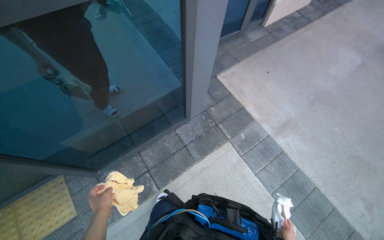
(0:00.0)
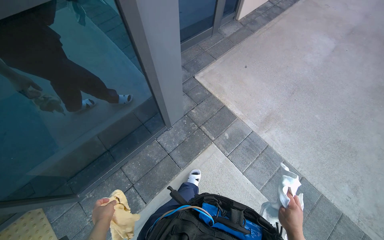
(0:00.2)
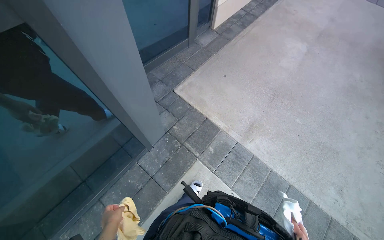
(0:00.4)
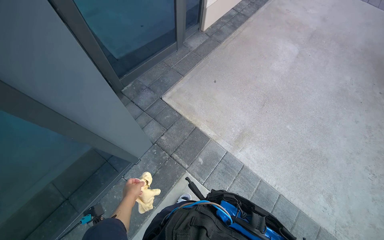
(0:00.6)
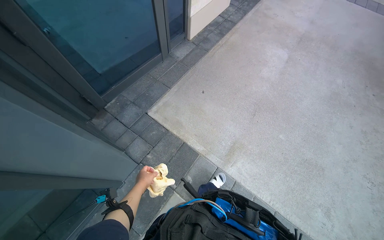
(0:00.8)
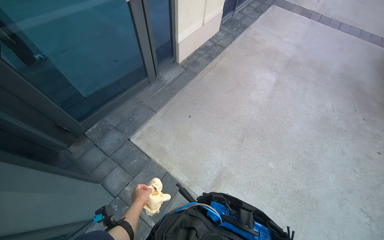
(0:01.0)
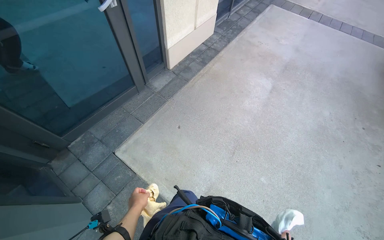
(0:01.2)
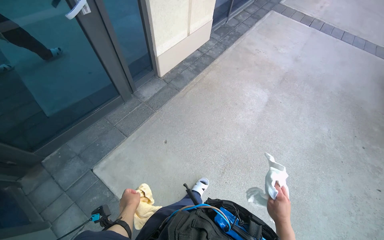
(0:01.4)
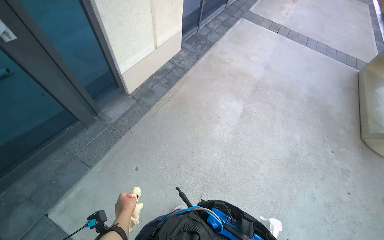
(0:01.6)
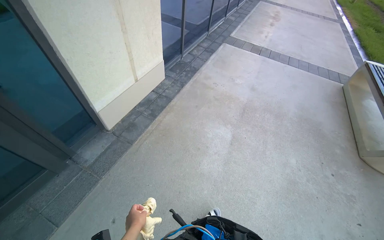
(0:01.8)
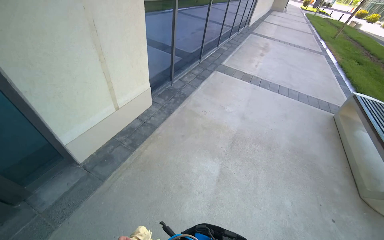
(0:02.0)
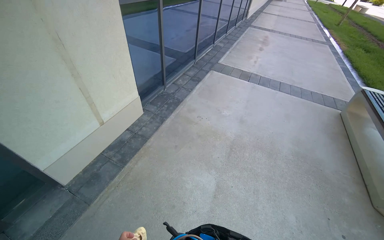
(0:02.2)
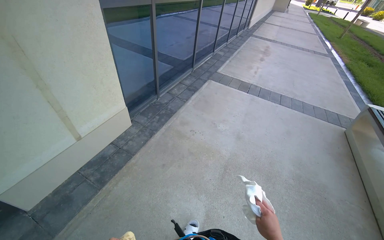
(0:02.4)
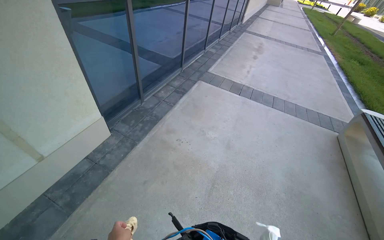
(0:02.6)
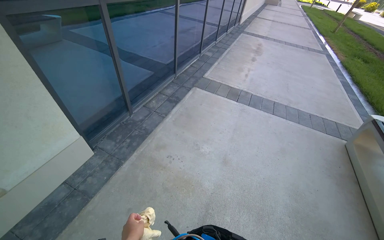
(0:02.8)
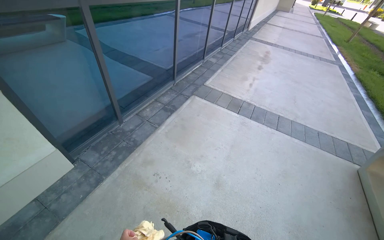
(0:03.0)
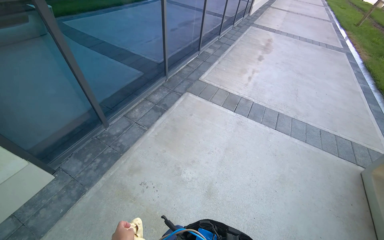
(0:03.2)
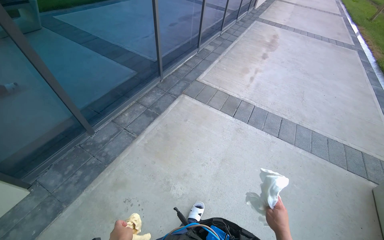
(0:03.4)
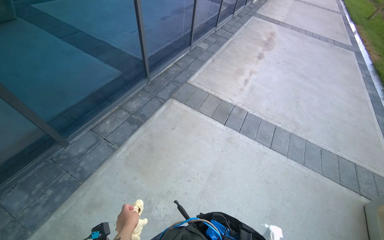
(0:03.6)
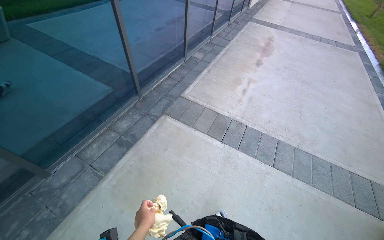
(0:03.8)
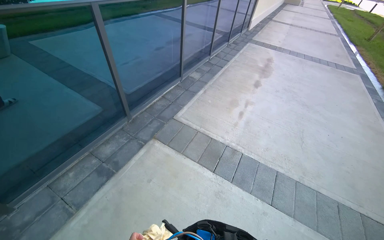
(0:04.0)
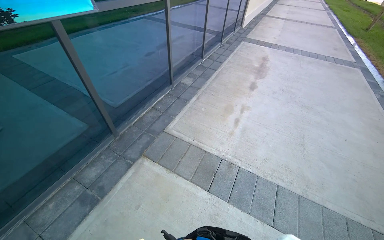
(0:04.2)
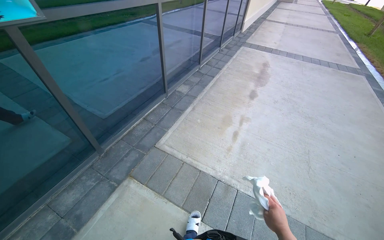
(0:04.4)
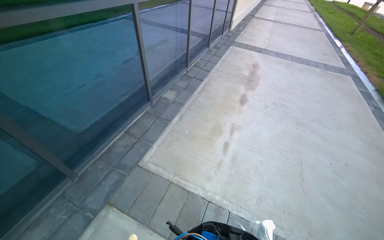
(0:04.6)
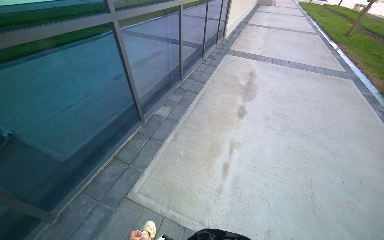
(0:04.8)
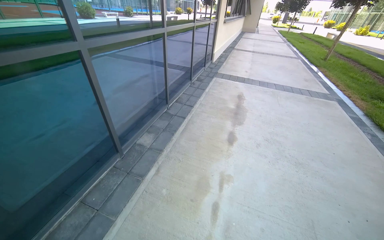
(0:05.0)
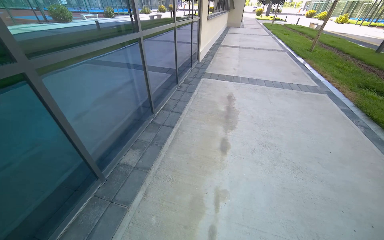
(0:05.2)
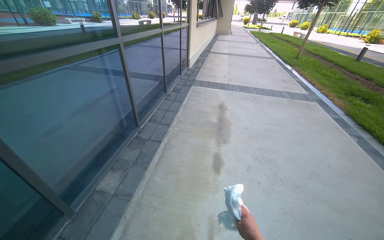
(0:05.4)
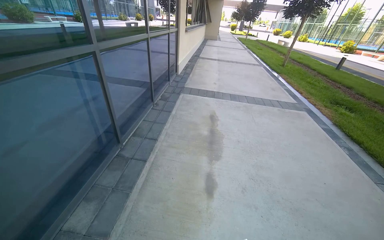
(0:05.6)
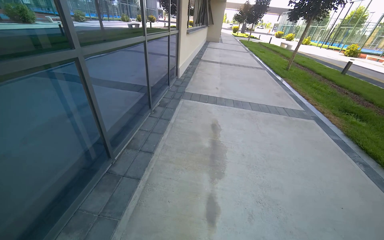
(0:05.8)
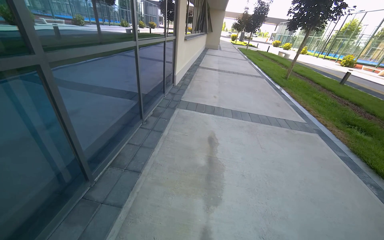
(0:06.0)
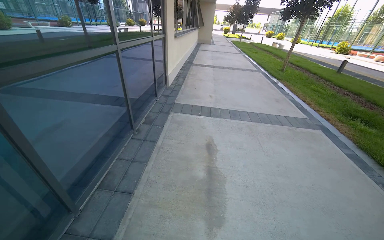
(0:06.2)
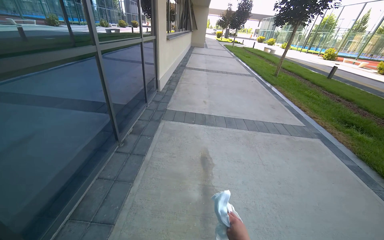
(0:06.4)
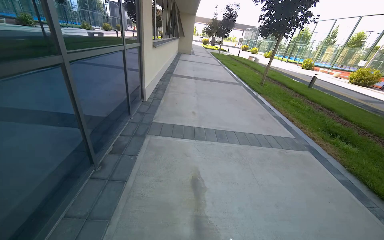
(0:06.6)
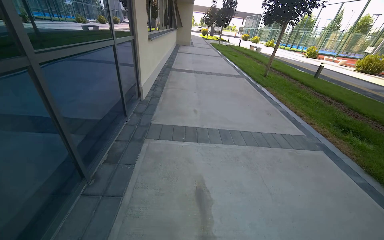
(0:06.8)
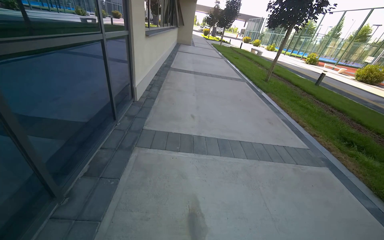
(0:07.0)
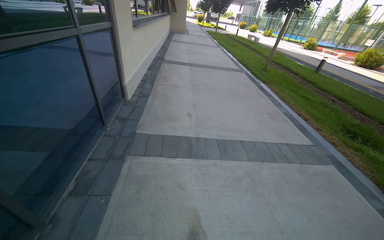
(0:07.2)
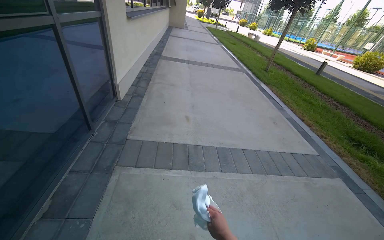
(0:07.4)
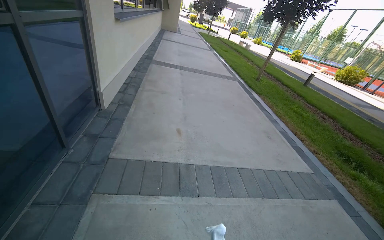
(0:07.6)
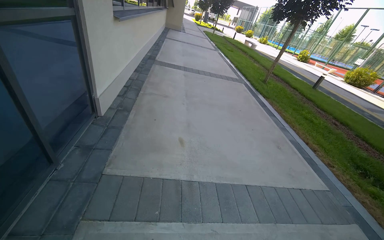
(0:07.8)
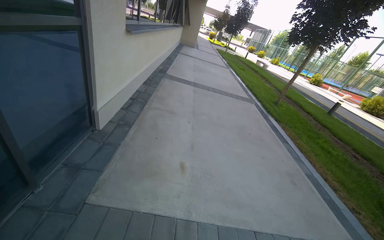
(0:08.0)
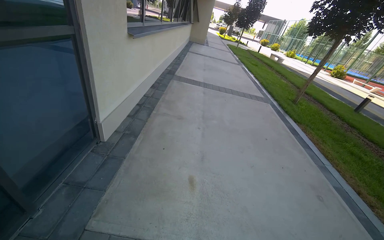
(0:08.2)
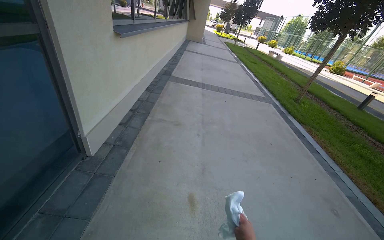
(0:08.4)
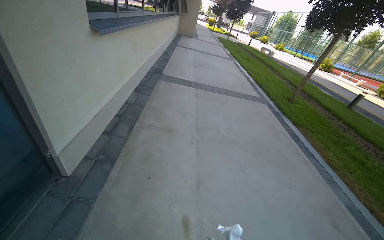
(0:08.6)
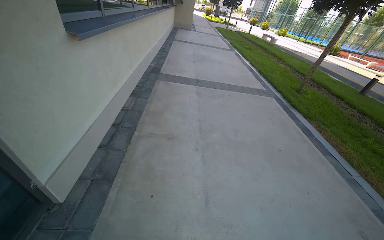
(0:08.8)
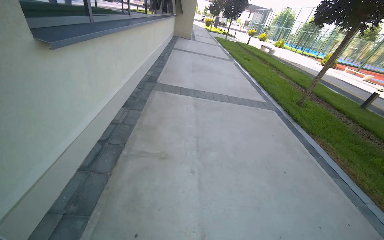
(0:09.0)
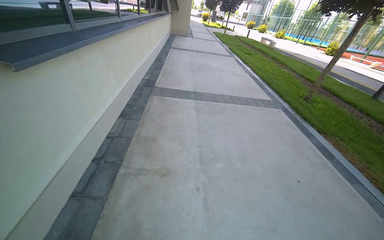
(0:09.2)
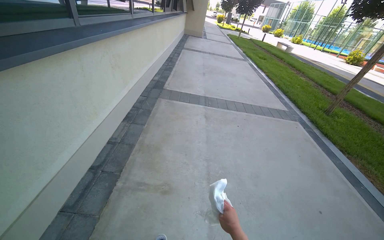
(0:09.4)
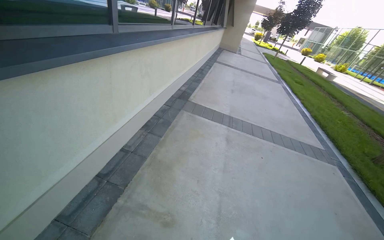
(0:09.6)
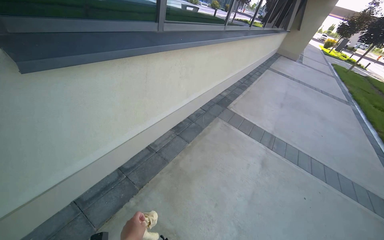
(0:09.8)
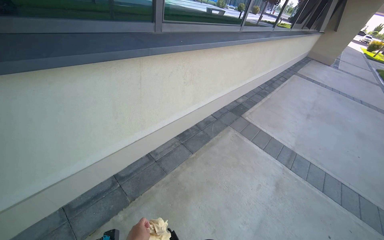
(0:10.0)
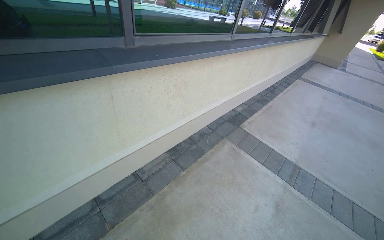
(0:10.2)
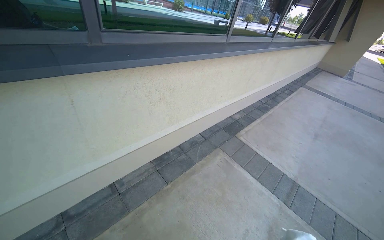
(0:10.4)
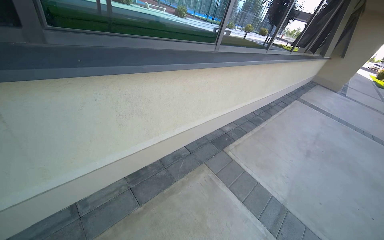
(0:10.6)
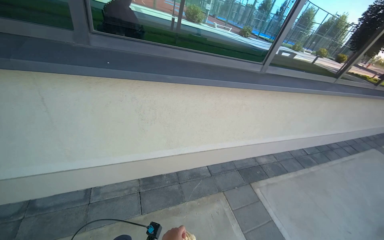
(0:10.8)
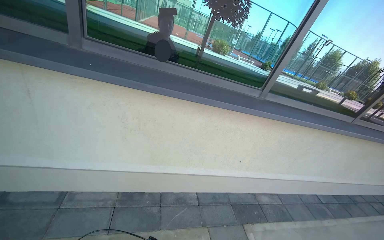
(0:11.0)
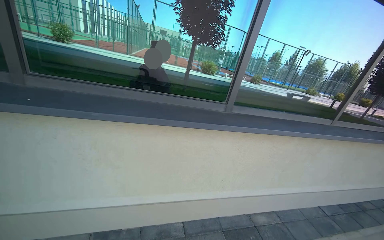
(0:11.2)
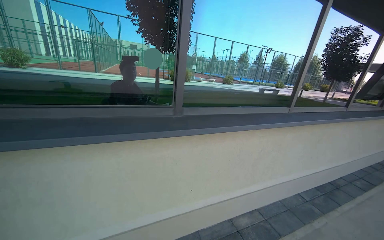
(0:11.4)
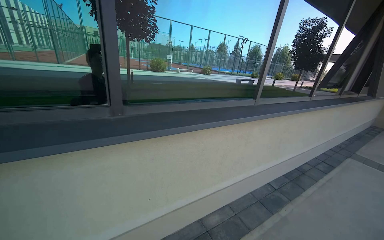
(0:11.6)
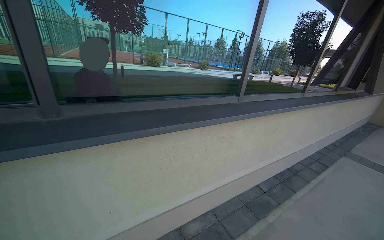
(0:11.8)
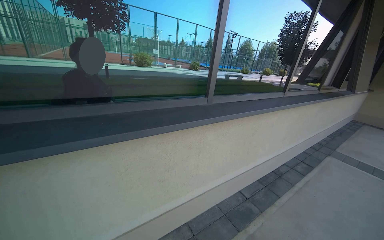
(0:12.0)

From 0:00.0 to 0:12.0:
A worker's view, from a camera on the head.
Job: cleaning windows.
The whole recording: Cleaning glass door. The worker cleans the glass door using a squeegee and then wipes it with a cloth, also cleaning the door handle.
From 0:00.0 to 0:01.6: The wearer moves roughly 1.5 m. The wearer looks some 25 degrees further to the right.
From 0:01.6 to 0:03.0: The head travels approximately 1.5 m. The view tilts some 15 degrees upward.
From 0:03.0 to 0:04.4: The wearer moves about 1.5 m.
From 0:04.4 to 0:06.0: The head travels approximately 2 m. The wearer's head swings about 20 degrees to the right.
From 0:06.0 to 0:07.6: The wearer moves about 2 m. The camera sweeps to the right, by about 15 degrees.
From 0:07.6 to 0:09.0: The head travels roughly 1.5 m.
From 0:09.0 to 0:10.4: The wearer moves about 1.5 m. The head rotates roughly 45 degrees to the left.
From 0:10.4 to 0:12.0: The head travels some 2 m. The wearer looks roughly 20 degrees further upward.

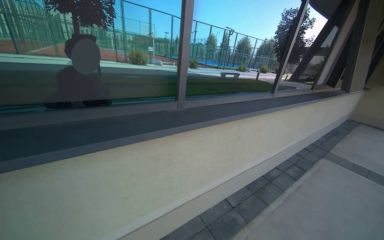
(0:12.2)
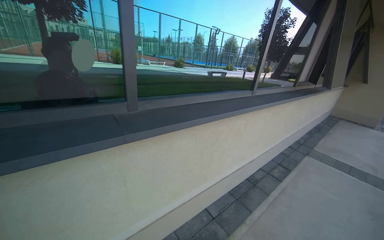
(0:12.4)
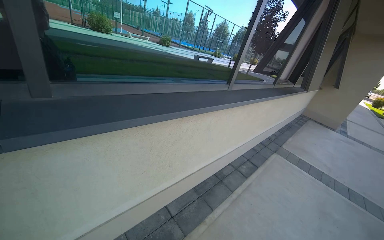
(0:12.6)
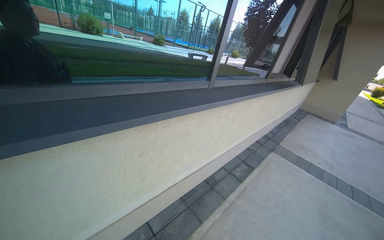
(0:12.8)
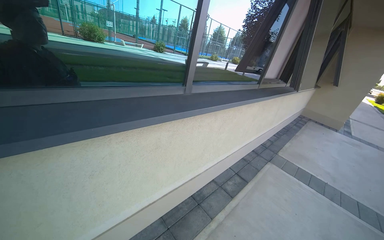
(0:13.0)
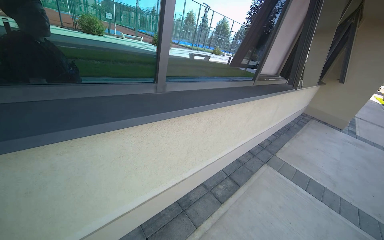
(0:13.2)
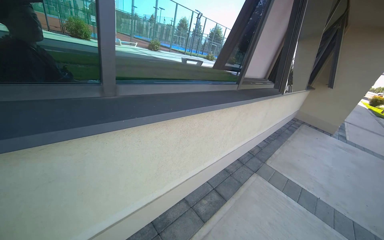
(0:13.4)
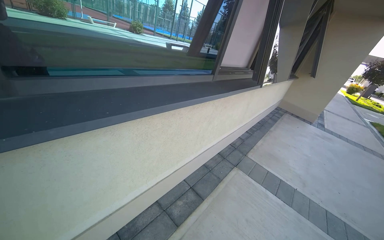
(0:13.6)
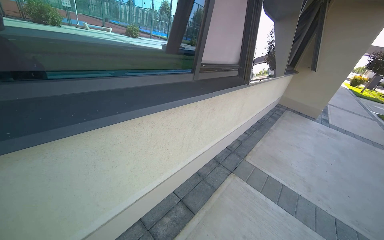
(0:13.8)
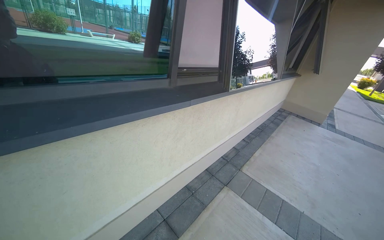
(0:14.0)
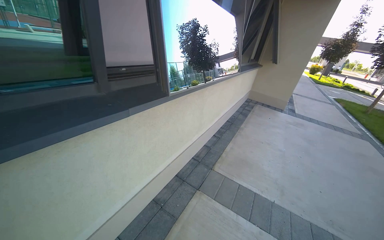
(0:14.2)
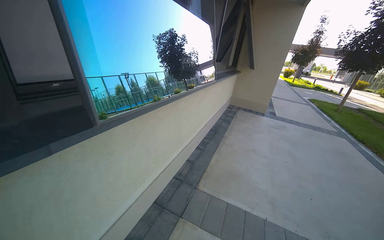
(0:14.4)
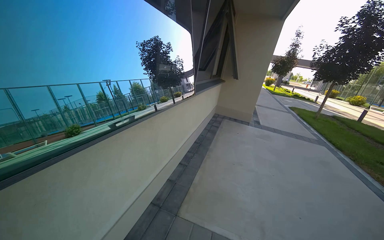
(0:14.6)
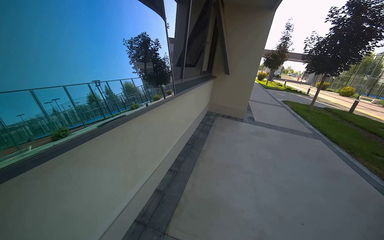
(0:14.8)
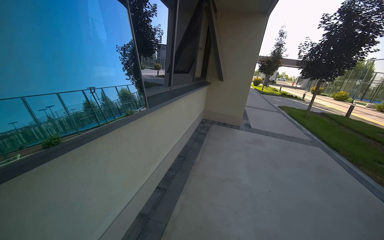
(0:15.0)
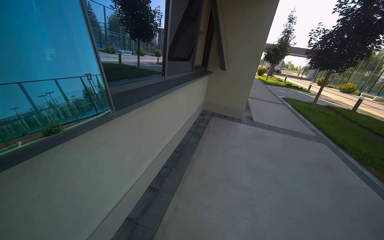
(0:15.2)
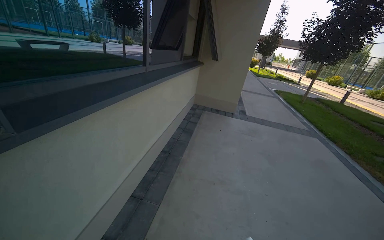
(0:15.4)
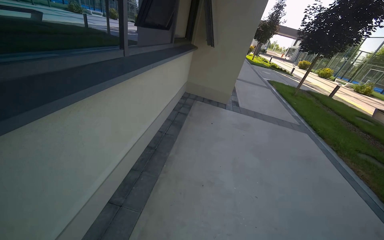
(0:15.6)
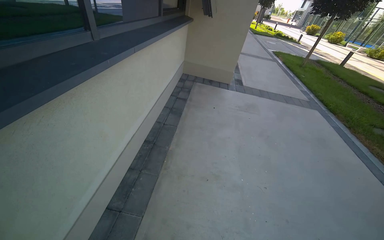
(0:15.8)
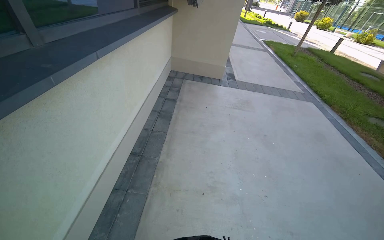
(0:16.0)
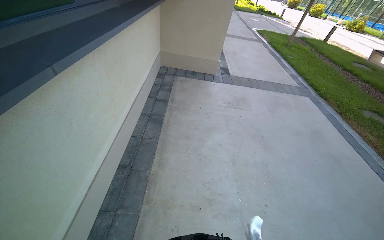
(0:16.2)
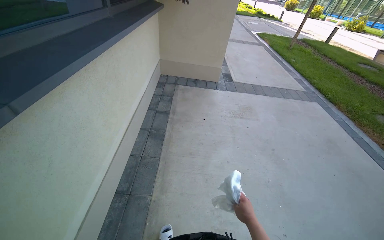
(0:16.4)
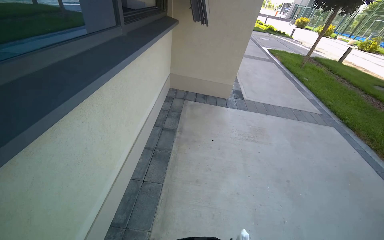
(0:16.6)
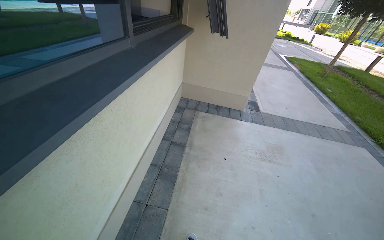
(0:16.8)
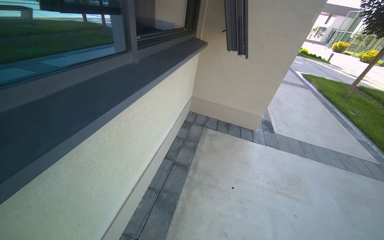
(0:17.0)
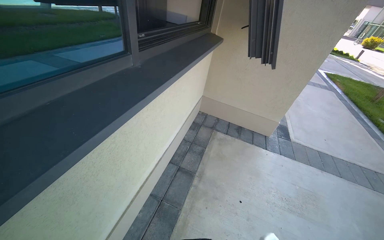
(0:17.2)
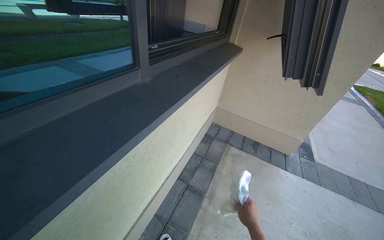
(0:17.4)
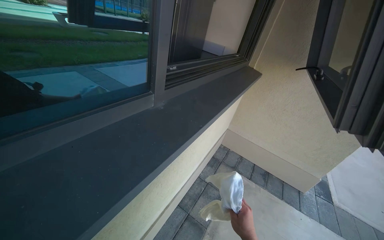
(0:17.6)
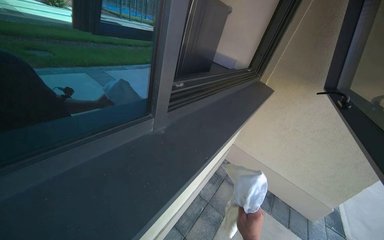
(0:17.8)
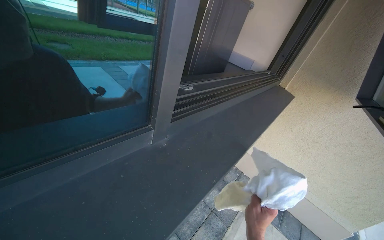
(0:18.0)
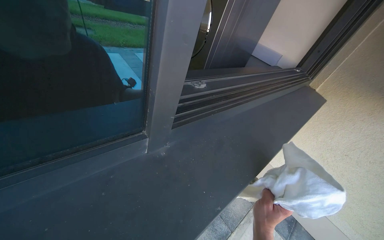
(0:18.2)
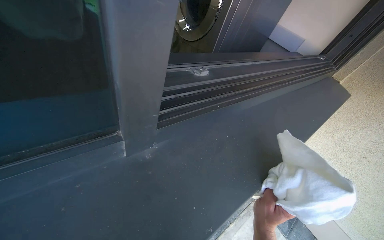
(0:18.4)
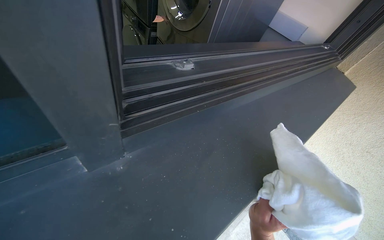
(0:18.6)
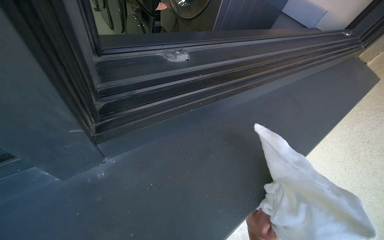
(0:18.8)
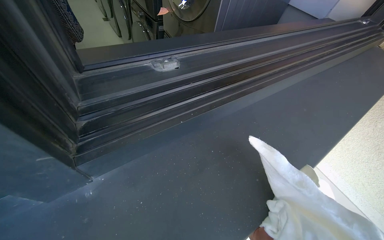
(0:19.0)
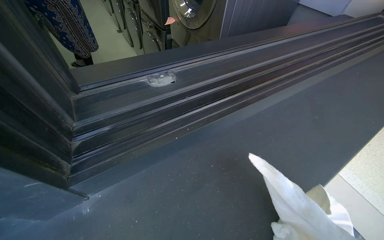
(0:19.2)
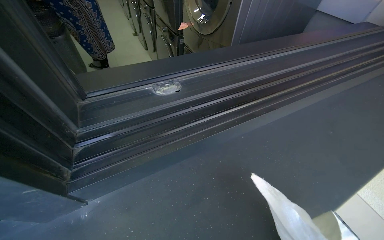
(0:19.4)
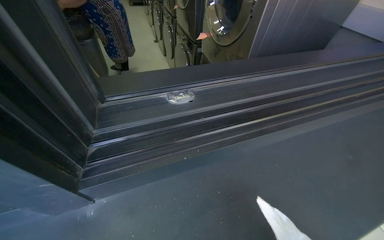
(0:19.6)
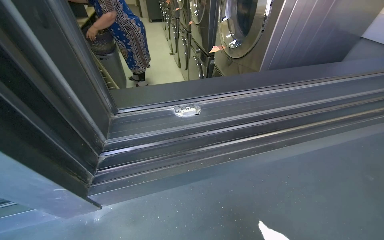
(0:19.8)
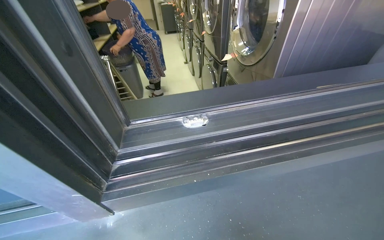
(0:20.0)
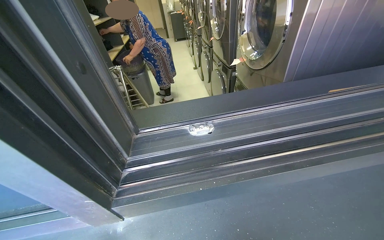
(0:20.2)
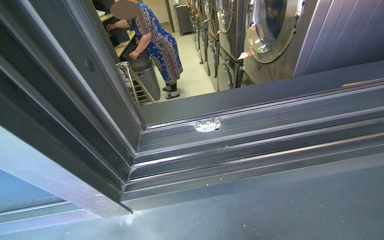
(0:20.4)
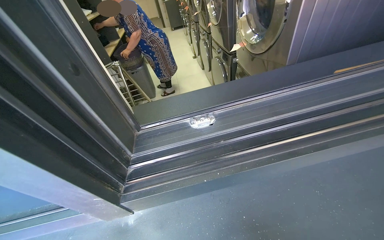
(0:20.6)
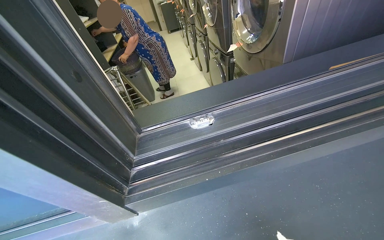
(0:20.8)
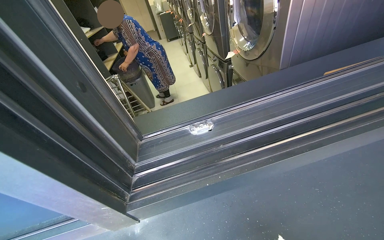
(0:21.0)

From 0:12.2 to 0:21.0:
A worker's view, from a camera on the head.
Job: cleaning windows.
The whole recording: Cleaning glass door. The worker cleans the glass door using a squeegee and then wipes it with a cloth, also cleaning the door handle.
From 0:12.2 to 0:13.6: The camera is carried roughly 1.5 m. The camera is aimed roughly 15 degrees further to the right.
From 0:13.6 to 0:15.2: The head travels roughly 2 m. The head rotates roughly 25 degrees to the right.
From 0:15.2 to 0:16.6: The camera travels roughly 1.5 m. The view tips downward by some 20 degrees.
From 0:16.6 to 0:18.0: The head travels approximately 1 m. The wearer looks approximately 35 degrees further to the left.
From 0:18.0 to 0:19.6: The head turns to the left by some 30 degrees.
From 0:19.6 to 0:21.0: The camera sweeps to the left, by roughly 15 degrees.
